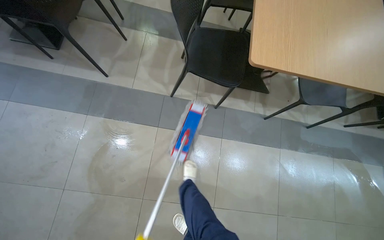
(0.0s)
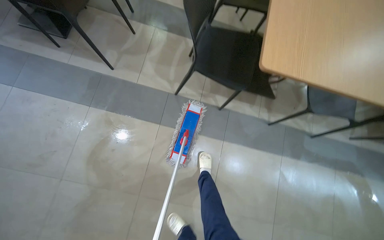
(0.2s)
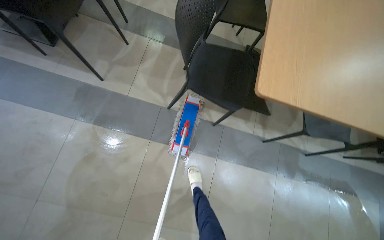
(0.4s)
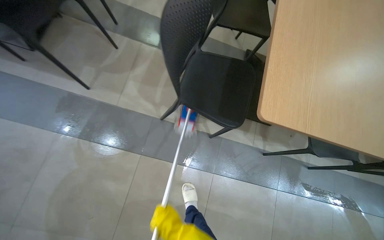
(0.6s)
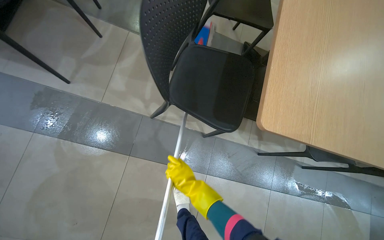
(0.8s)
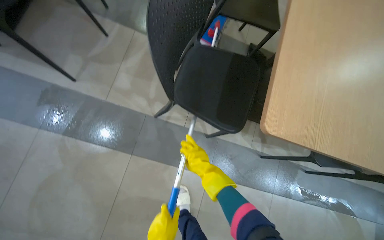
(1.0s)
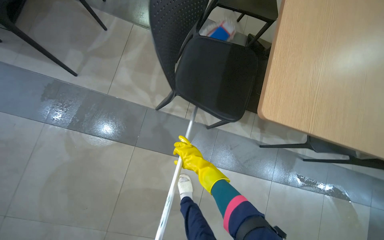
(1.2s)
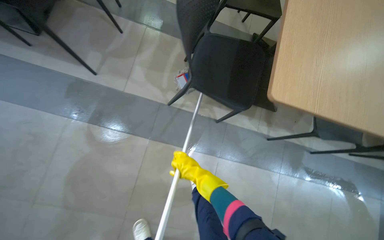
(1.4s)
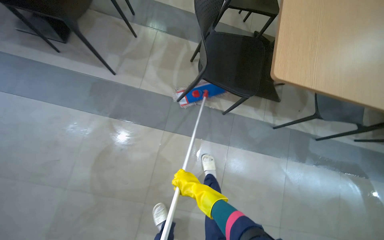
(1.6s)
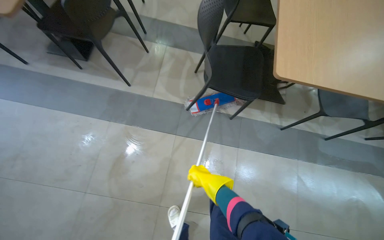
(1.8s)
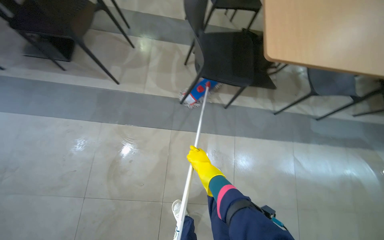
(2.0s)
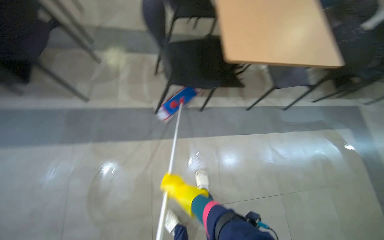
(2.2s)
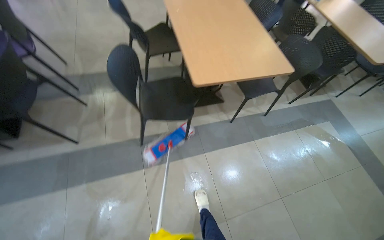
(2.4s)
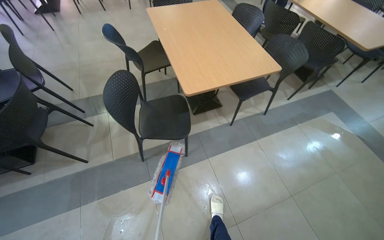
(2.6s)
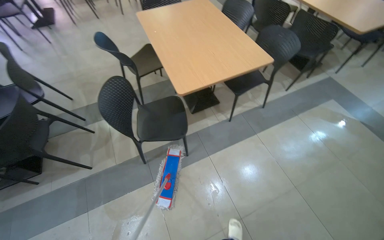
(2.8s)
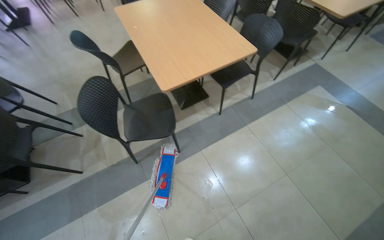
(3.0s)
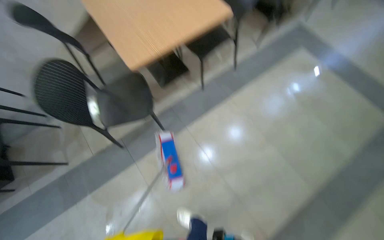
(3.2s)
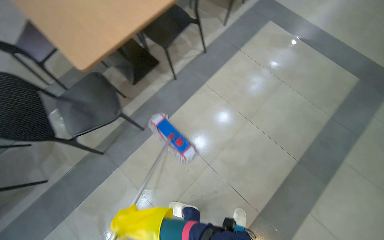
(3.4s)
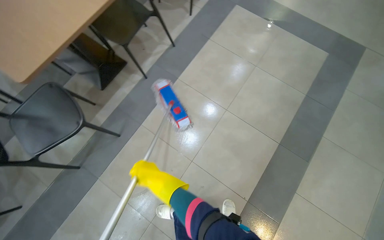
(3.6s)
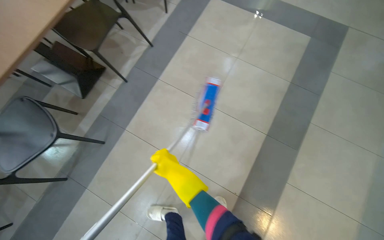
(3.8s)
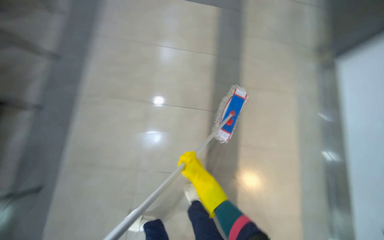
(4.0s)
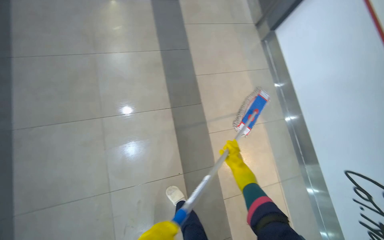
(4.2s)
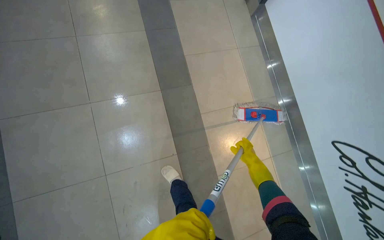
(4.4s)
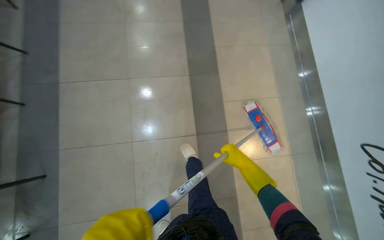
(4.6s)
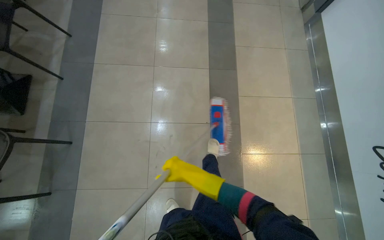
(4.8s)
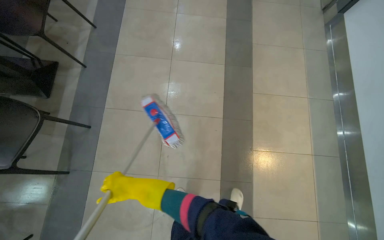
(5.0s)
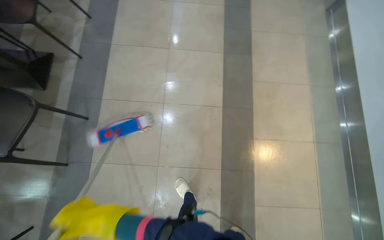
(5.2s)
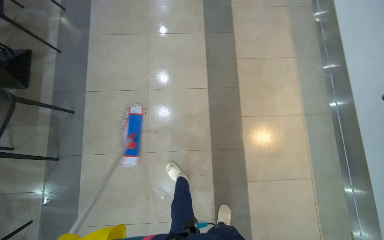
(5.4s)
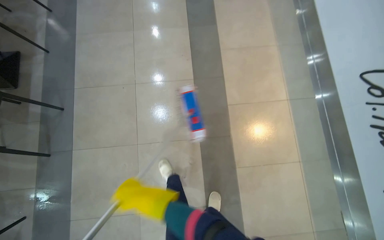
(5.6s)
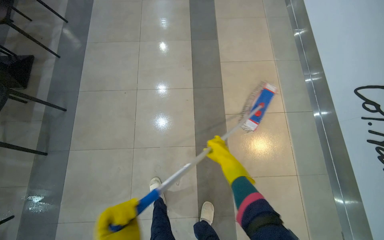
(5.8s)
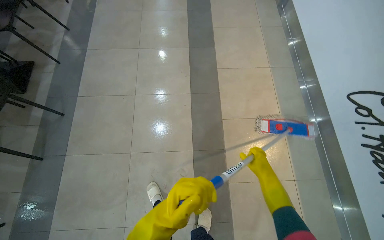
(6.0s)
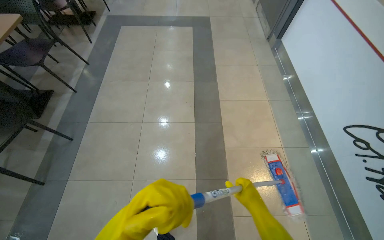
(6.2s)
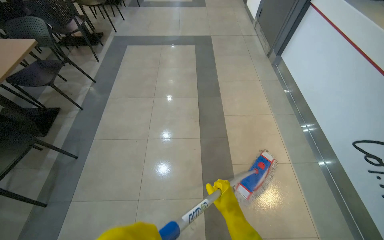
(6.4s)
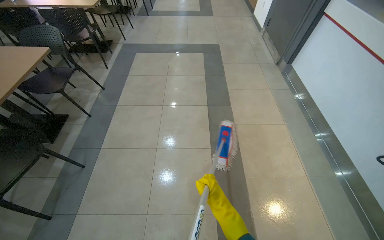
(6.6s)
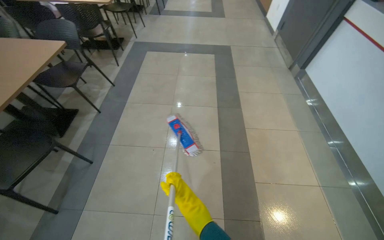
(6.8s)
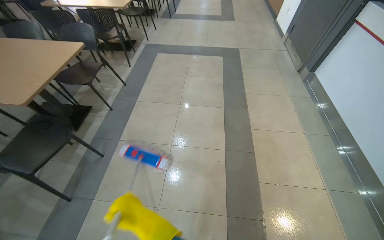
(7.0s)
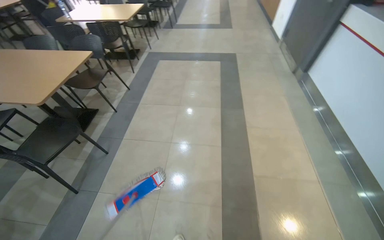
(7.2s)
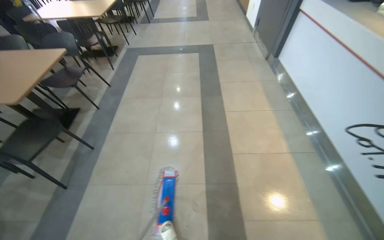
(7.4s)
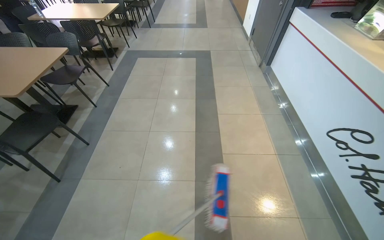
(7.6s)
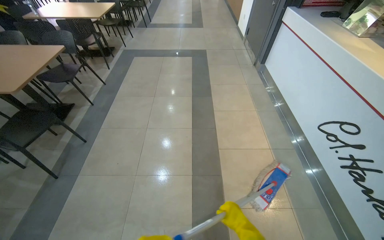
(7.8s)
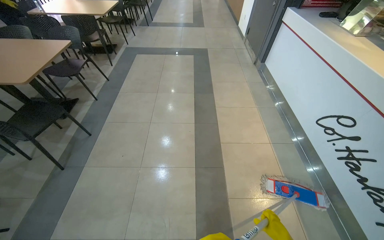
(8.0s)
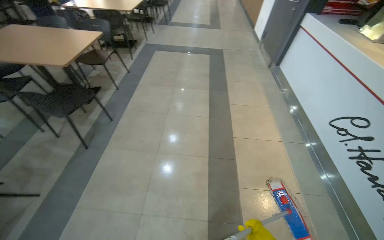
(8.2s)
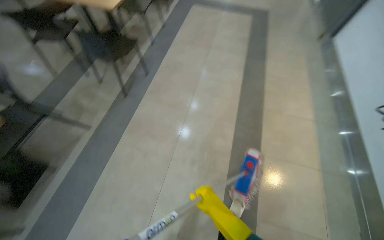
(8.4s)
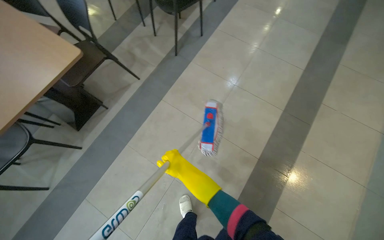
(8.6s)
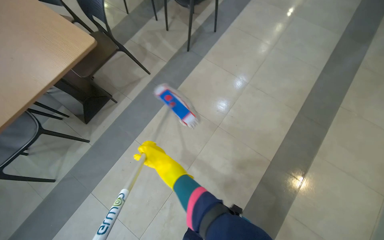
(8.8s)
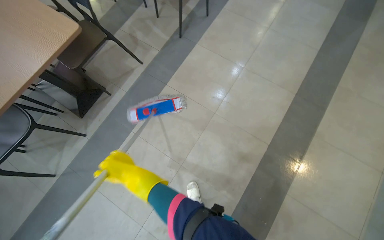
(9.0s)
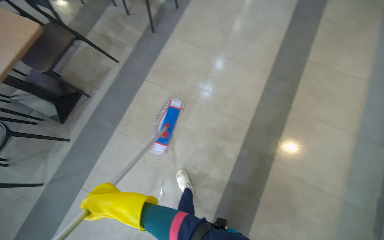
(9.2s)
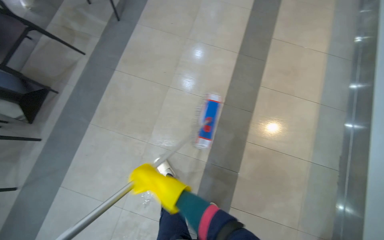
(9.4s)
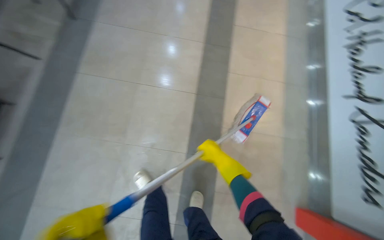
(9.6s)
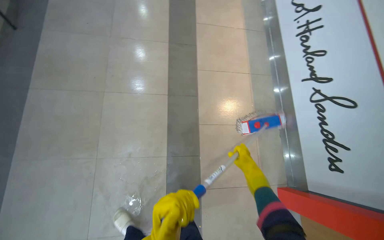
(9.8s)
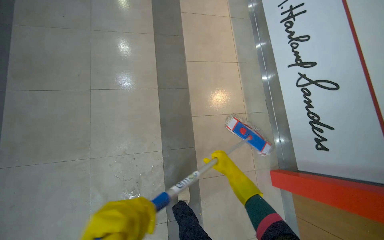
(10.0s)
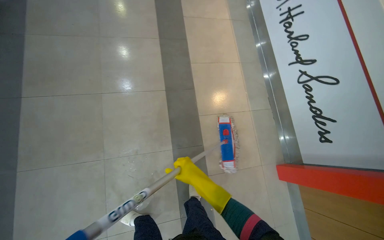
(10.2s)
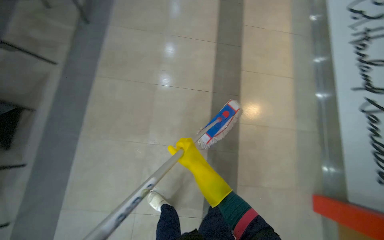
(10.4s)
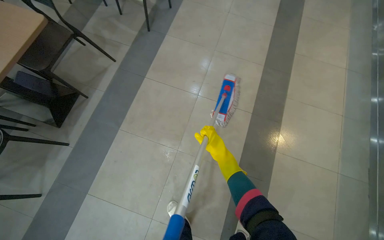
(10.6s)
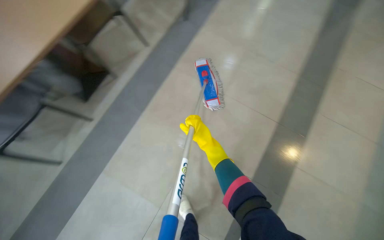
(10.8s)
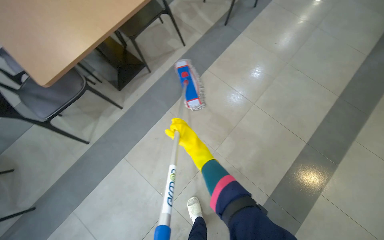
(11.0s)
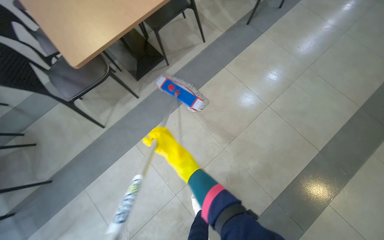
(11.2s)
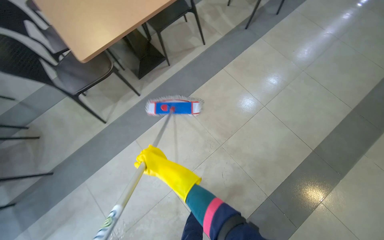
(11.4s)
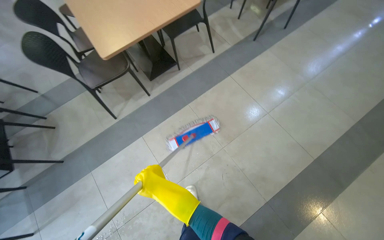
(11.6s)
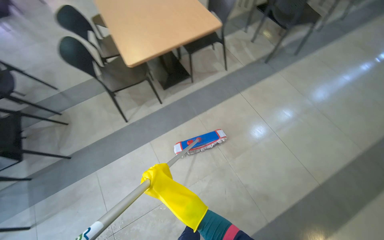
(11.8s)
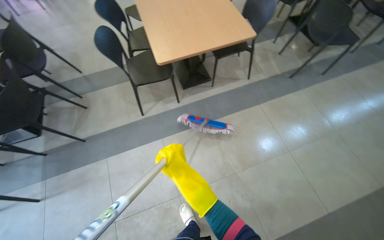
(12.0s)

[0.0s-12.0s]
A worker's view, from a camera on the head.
Job: mopping floor.
The whole recording: Mopping cafeteria floor. The worker mops the floor in the cafeteria area, moving around tables and wringing the mop.
1.6s to 3.0s: The view tilts roughly 15 degrees upward. Everything in view rotates approximately 45 degrees counterclockwise.
3.0s to 4.4s: The camera is carried approximately 70 cm. The wearer looks approximately 60 degrees further to the right. The wearer looks about 25 degrees further downward.
4.4s to 6.0s: The head travels roughly 90 cm. The head turns to the left by about 15 degrees.
6.0s to 7.6s: The wearer looks approximately 20 degrees further upward.
7.6s to 9.0s: The head travels roughly 80 cm. The head turns to the left by some 35 degrees. The camera pitches downward, by approximately 25 degrees.
9.0s to 10.4s: The wearer's head swings some 35 degrees to the right.
10.4s to 12.0s: The head rotates roughly 60 degrees to the left. The camera pitches upward, by about 10 degrees.

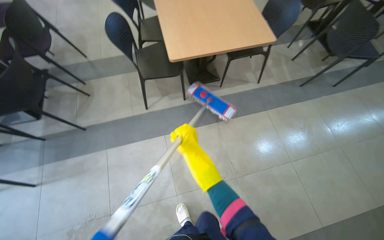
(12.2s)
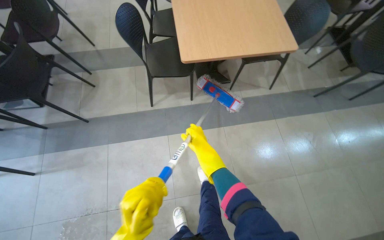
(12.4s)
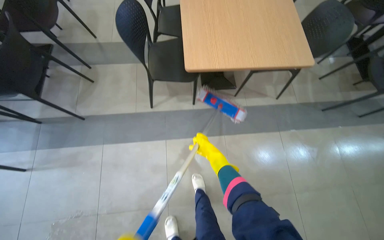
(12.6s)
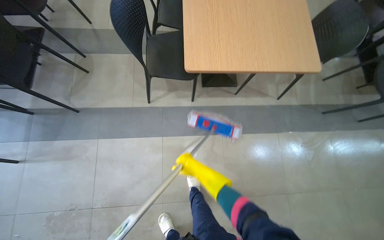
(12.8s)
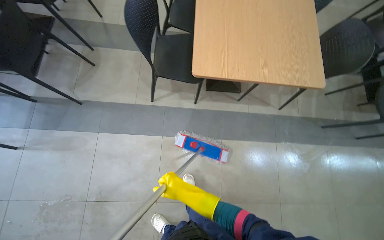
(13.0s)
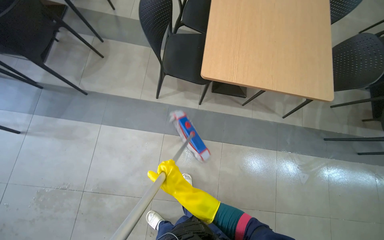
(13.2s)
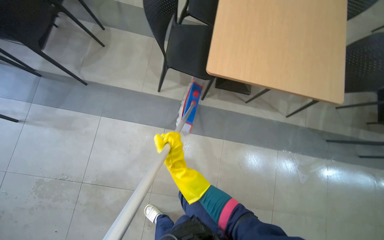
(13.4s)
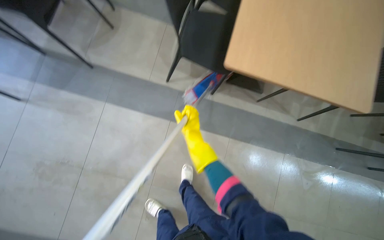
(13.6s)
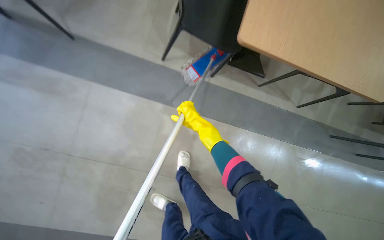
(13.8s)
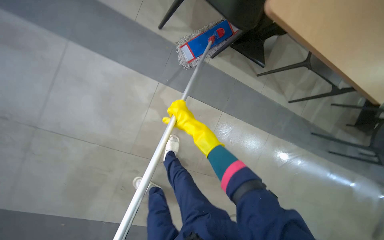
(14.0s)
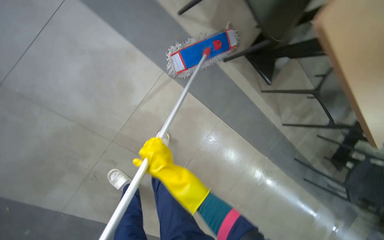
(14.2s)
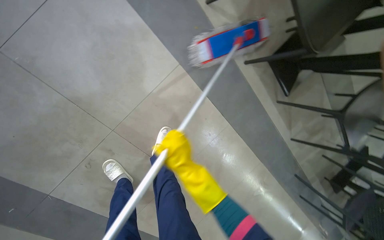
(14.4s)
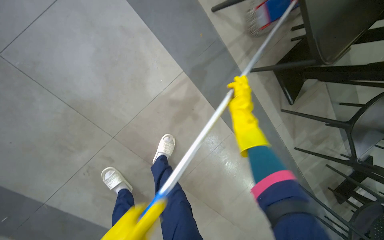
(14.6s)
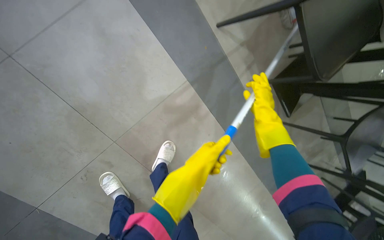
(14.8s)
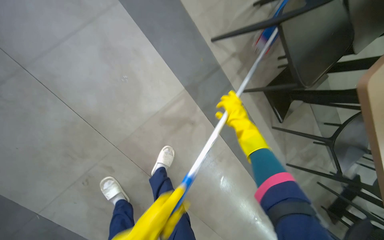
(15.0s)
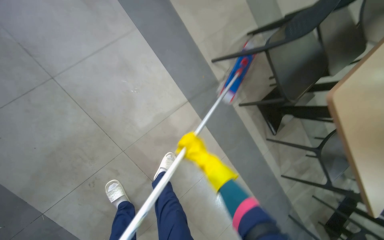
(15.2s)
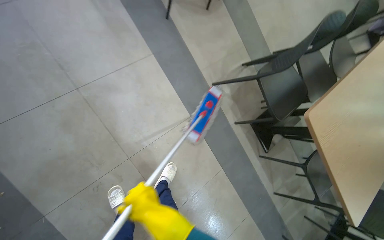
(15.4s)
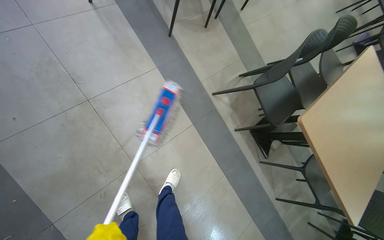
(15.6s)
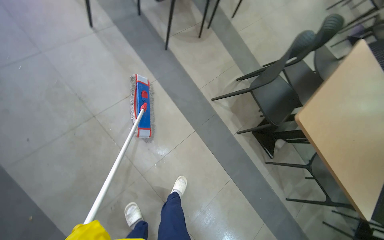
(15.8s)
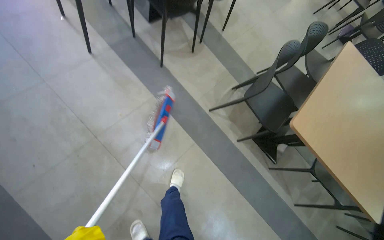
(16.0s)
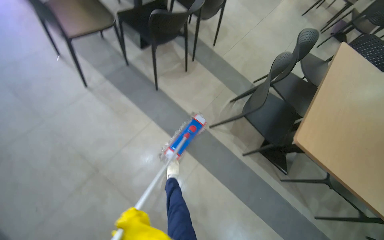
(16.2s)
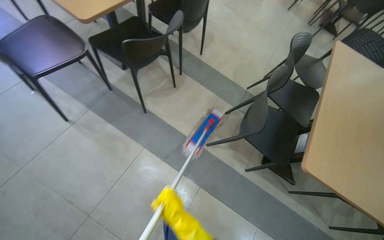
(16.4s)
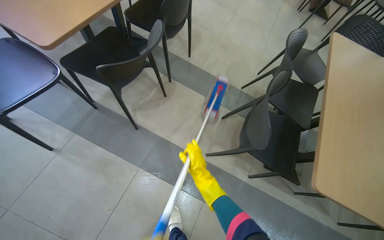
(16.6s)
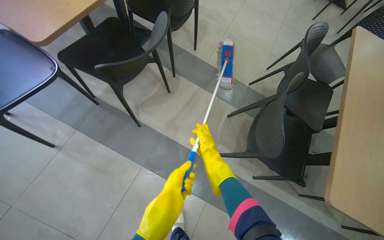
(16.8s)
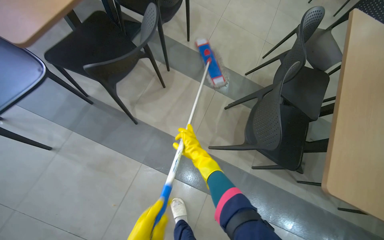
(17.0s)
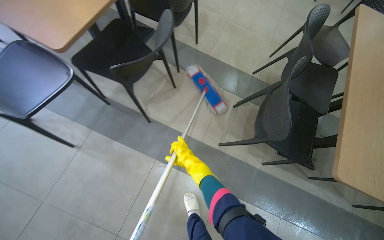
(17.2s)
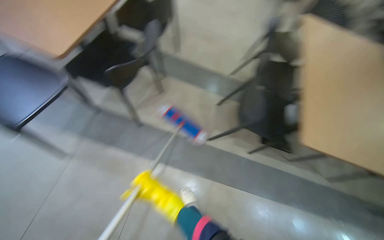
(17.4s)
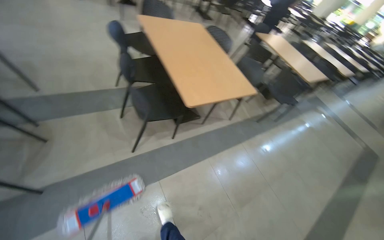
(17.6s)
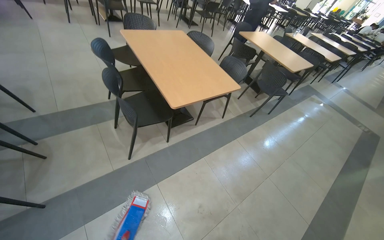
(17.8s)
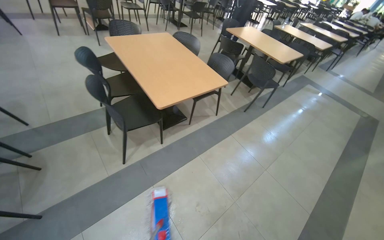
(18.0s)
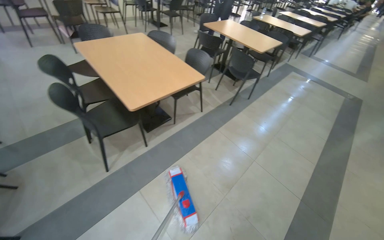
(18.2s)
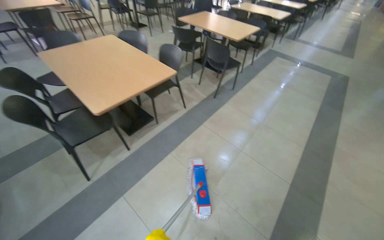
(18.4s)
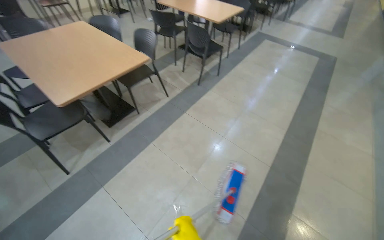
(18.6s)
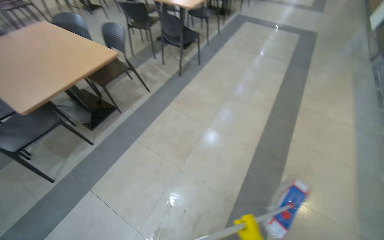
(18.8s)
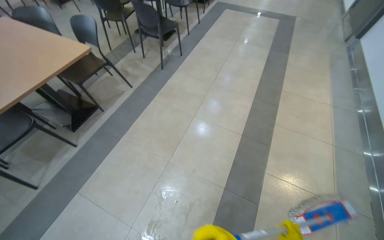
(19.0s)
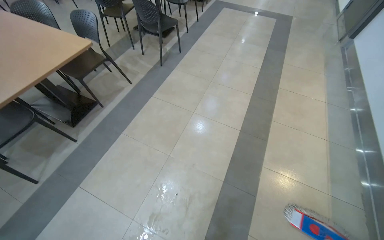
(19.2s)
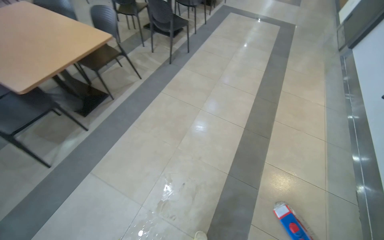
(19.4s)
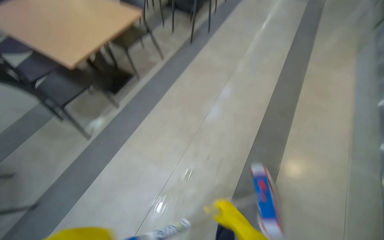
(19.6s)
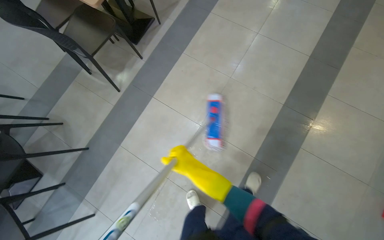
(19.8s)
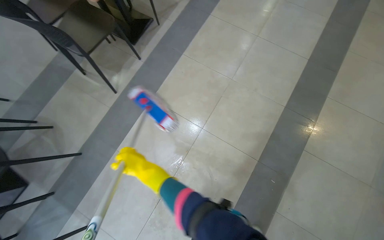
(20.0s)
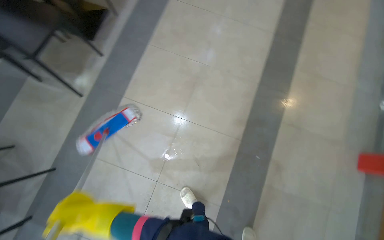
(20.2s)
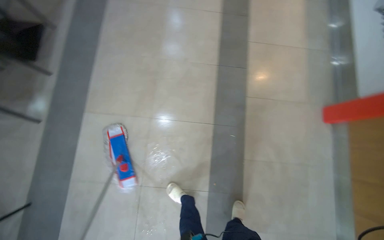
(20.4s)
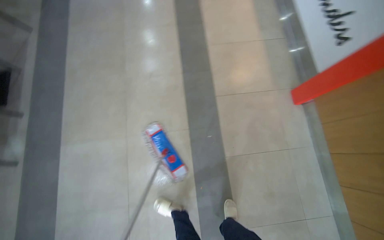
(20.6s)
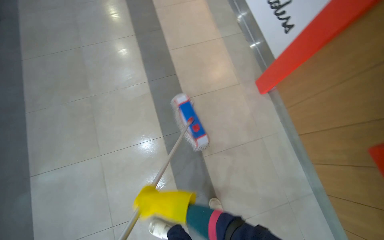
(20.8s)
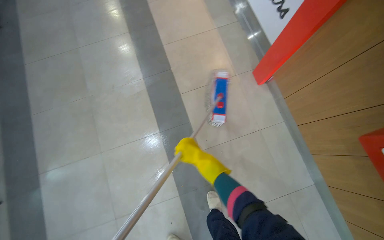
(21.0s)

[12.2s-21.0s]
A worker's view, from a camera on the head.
Job: mopping floor.
The whole recording: Mopping cafeteria floor. The worker mops the floor in the cafeteria area, moving around tables and wringing the mop.
12.2s to 13.6s: The camera is carried about 40 cm. The view tilts about 15 degrees downward. Everything in view rotates approximately 30 degrees clockwise.
13.6s to 15.2s: The camera is carried some 60 cm. The camera is aimed about 25 degrees further to the right.
15.2s to 16.6s: The camera travels some 40 cm. The view tilts roughly 20 degrees upward. The scene turns some 25 degrees counterclockwise in the picture.
18.0s to 19.6s: The camera travels to the right, roughly 50 cm. The wearer looks some 15 degrees further downward.
19.6s to 21.0s: The camera travels roughly 60 cm. The view tips downward by roughly 20 degrees. Everything in view rotates about 50 degrees counterclockwise.
